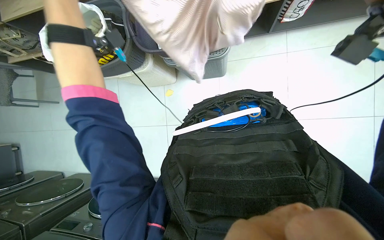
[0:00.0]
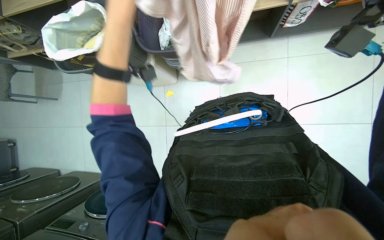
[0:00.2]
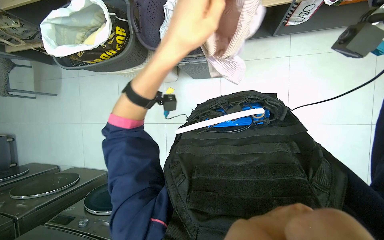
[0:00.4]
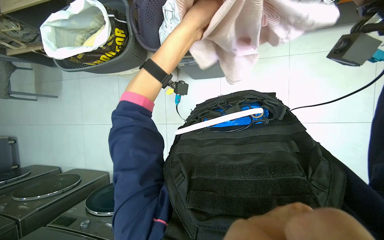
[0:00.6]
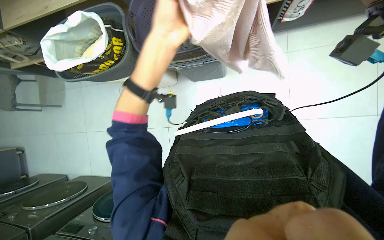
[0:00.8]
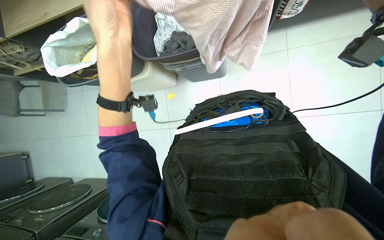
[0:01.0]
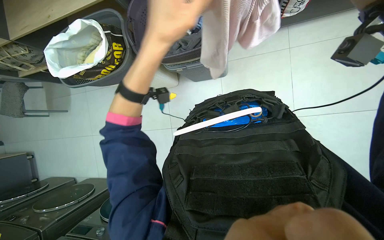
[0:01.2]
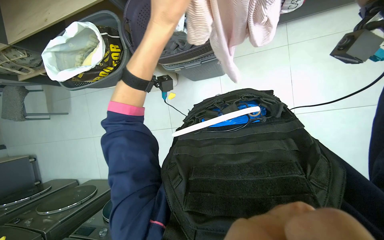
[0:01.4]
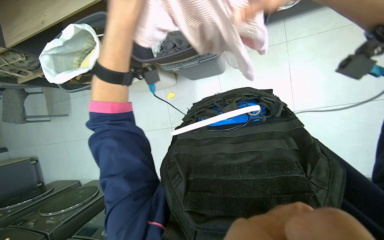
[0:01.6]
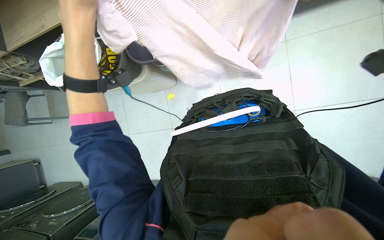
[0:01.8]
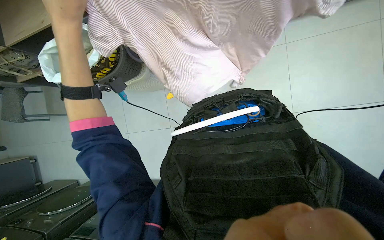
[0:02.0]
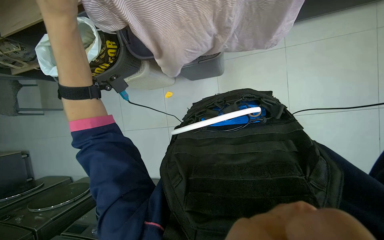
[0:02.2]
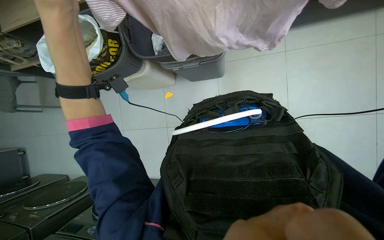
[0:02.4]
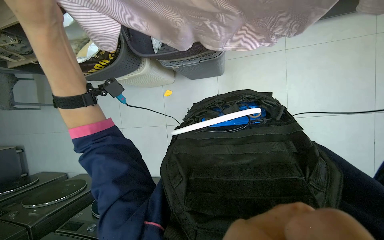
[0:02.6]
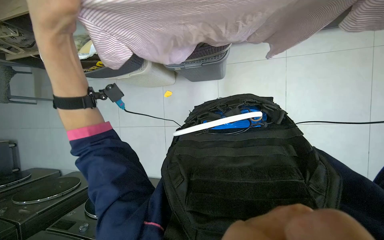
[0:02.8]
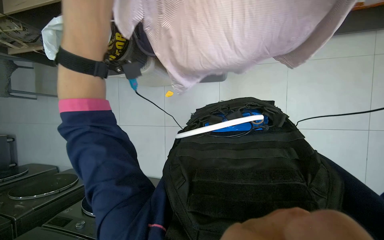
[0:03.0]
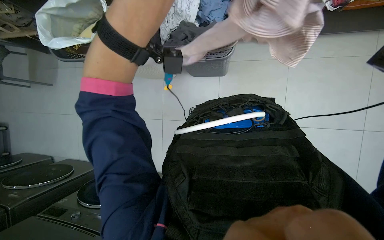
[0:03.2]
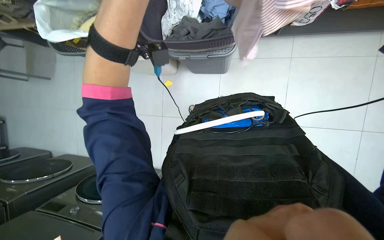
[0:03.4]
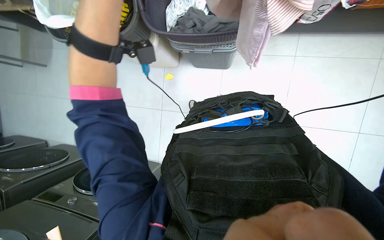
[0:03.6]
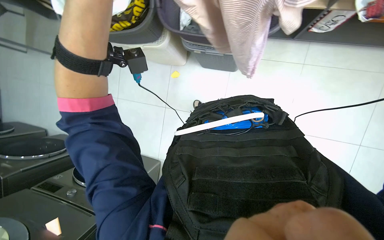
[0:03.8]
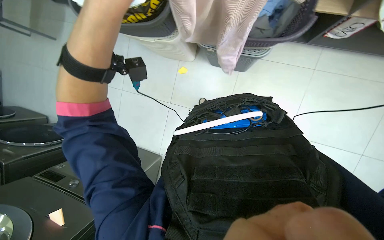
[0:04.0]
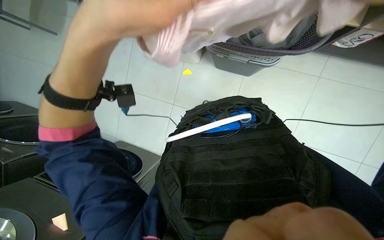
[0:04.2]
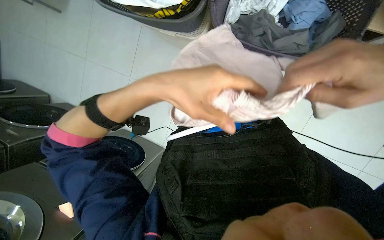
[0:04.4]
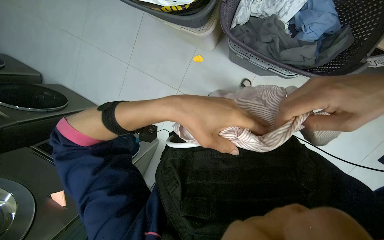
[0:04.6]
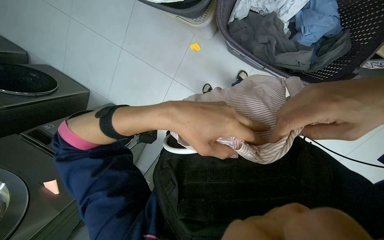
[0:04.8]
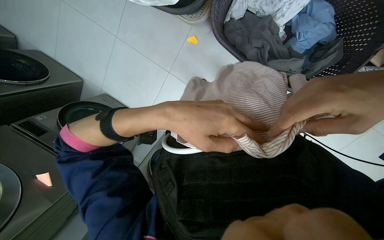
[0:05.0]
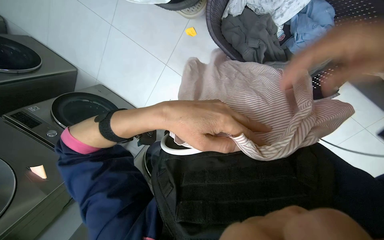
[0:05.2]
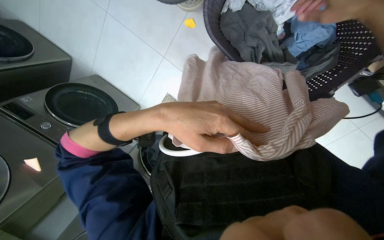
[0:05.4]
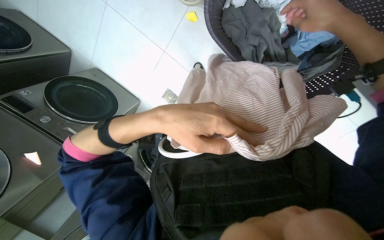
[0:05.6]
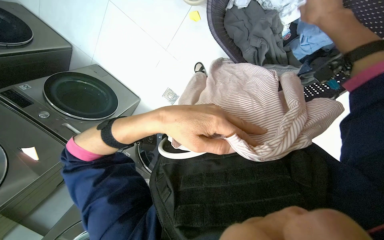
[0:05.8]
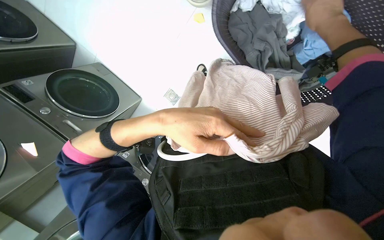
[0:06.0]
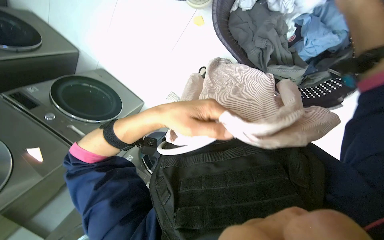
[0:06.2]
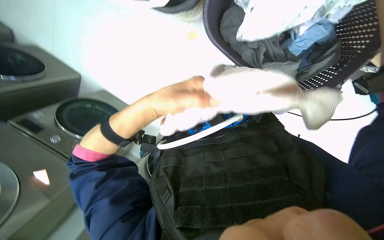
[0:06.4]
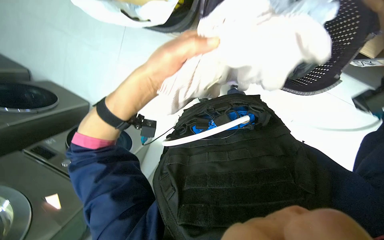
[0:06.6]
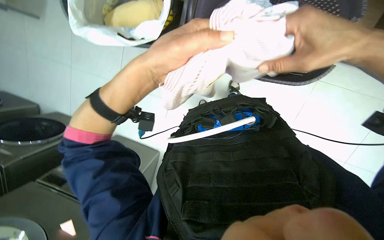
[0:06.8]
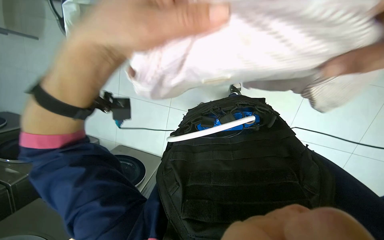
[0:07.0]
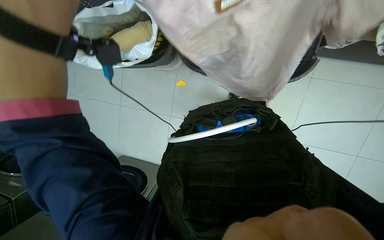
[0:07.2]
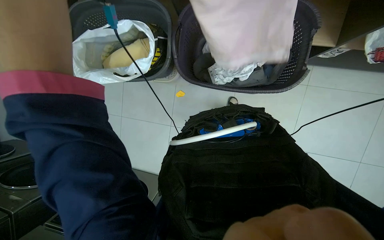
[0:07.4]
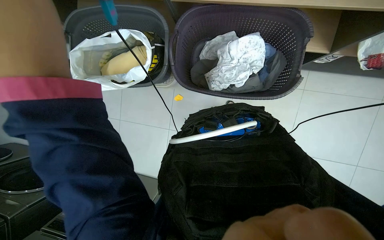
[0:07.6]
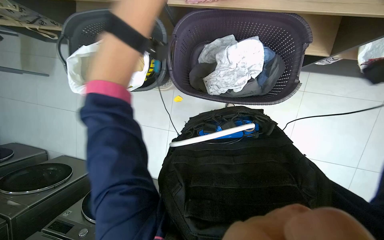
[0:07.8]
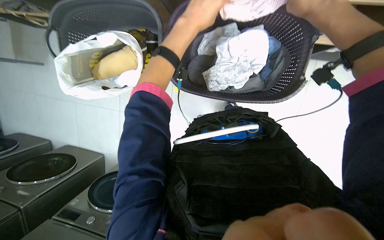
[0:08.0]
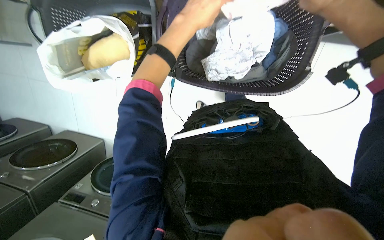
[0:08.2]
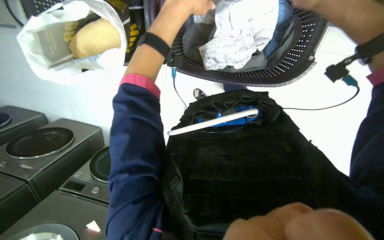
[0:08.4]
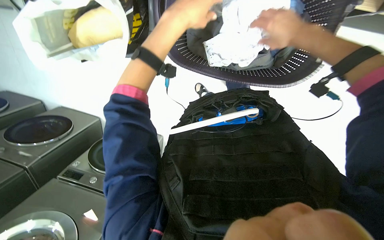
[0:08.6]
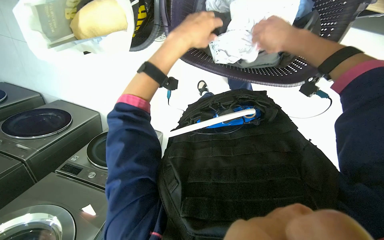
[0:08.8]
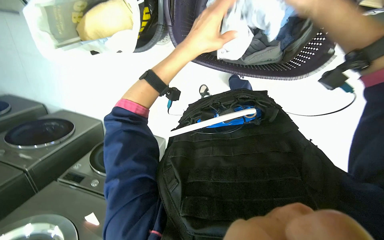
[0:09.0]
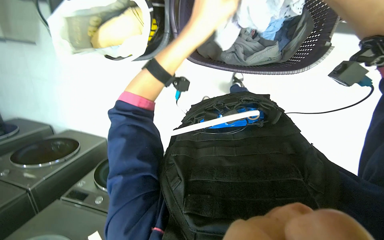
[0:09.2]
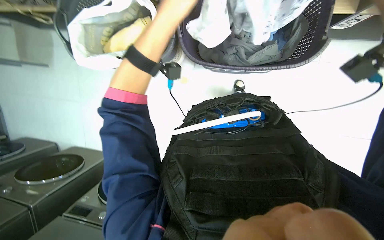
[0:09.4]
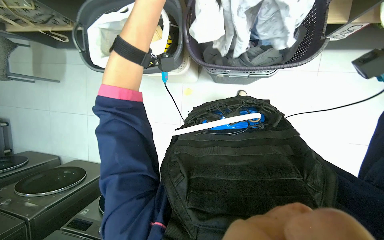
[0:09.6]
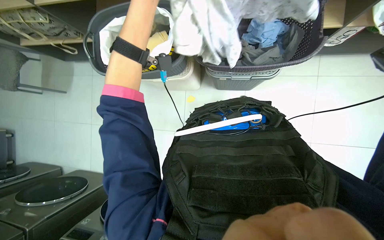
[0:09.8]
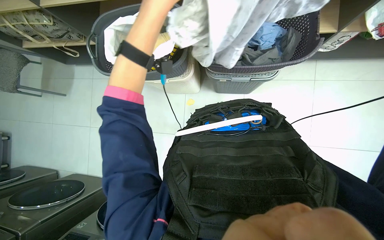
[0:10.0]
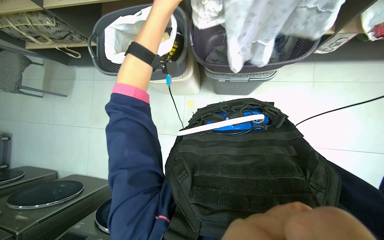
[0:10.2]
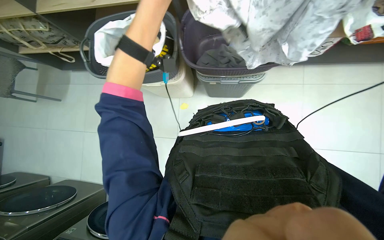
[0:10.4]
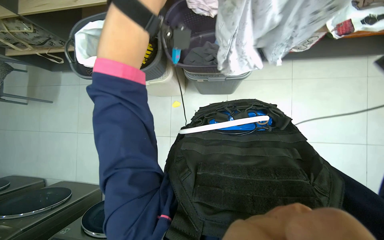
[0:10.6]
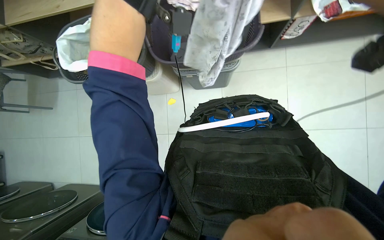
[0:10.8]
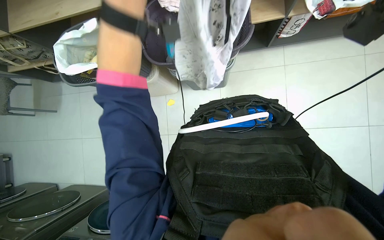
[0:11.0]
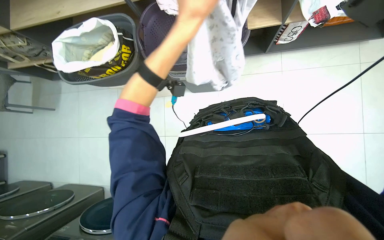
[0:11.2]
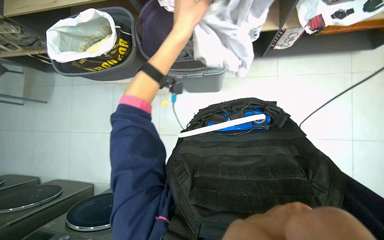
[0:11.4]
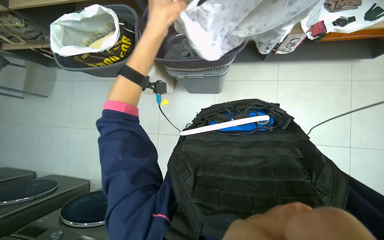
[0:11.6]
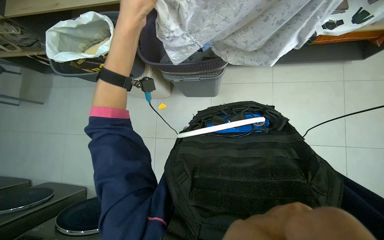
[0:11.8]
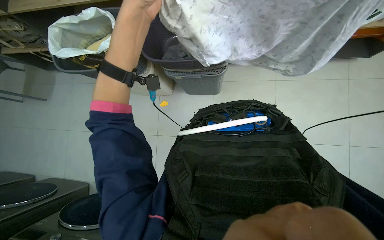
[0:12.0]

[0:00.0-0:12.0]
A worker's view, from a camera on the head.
Job: managing laundry.
The whole recording: Folding and sorting laundry items. The worker folds various laundry items and places them into baskets or bags.
0:03.0 to 0:04.4: The wearer looks about 10 degrees further downward.
0:04.4 to 0:06.0: The view tilts roughly 20 degrees downward.
0:06.0 to 0:07.6: The view tips upward by about 30 degrees. The scene rotates counterclockwise by about 25 degrees.
0:07.6 to 0:09.0: The view tips downward by roughly 15 degrees.
0:09.0 to 0:10.4: The view tilts approximately 30 degrees upward. The left hand heads to the left, covering approximately 10 cm.

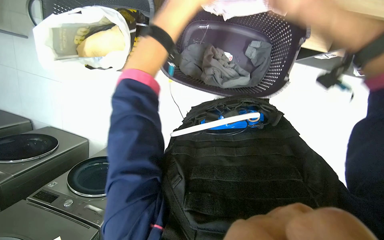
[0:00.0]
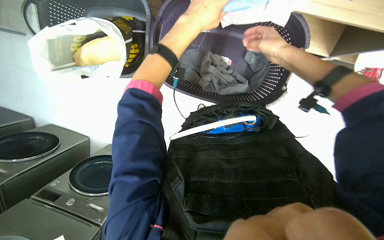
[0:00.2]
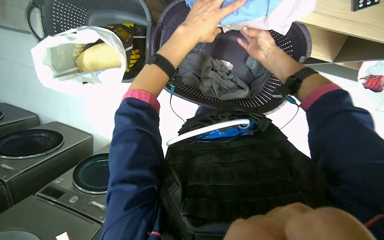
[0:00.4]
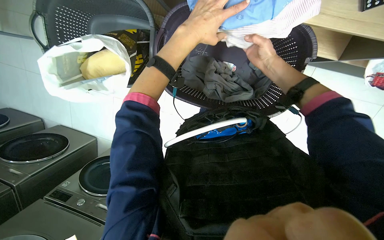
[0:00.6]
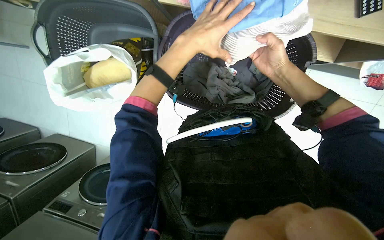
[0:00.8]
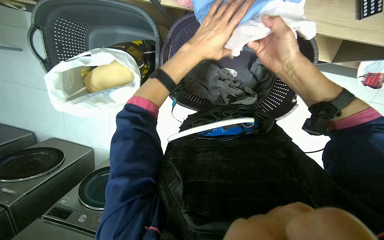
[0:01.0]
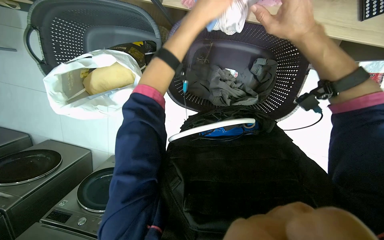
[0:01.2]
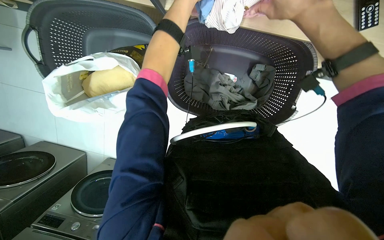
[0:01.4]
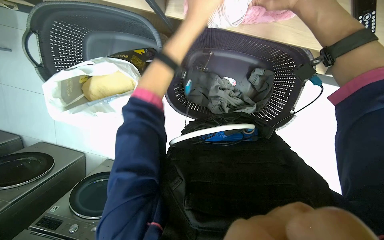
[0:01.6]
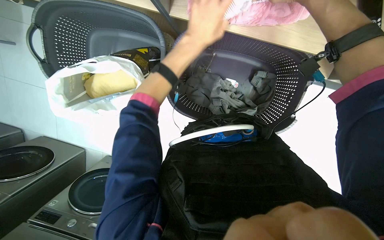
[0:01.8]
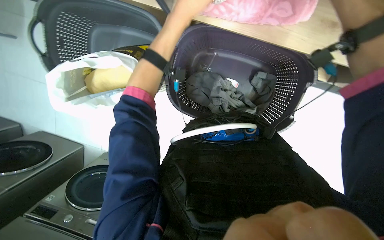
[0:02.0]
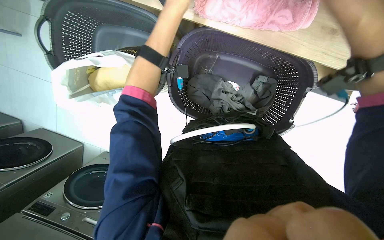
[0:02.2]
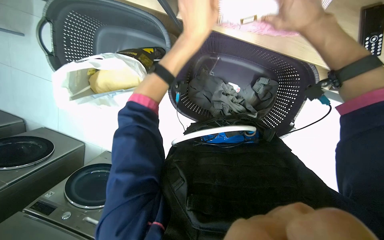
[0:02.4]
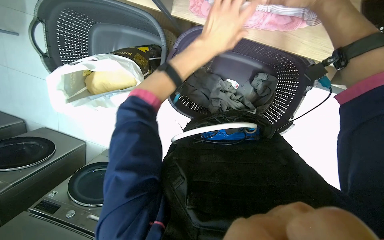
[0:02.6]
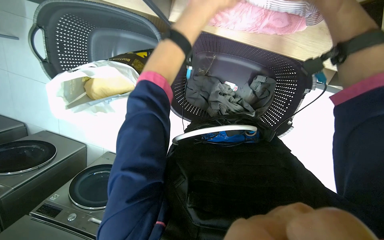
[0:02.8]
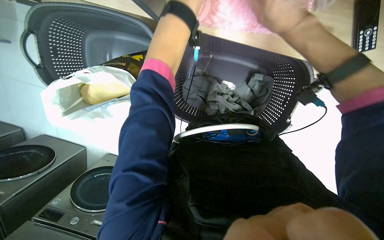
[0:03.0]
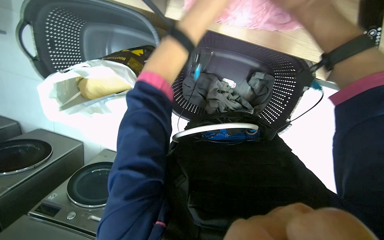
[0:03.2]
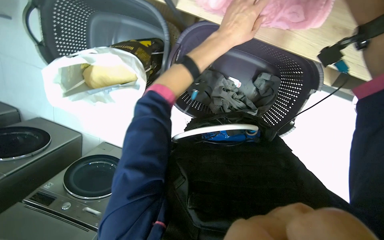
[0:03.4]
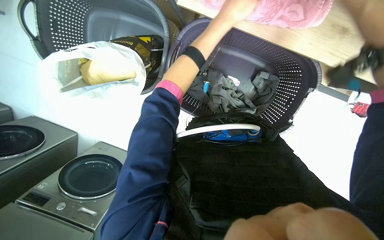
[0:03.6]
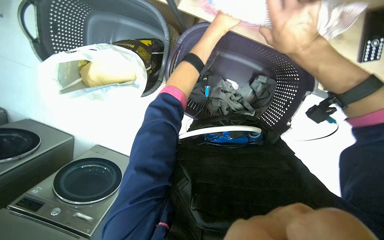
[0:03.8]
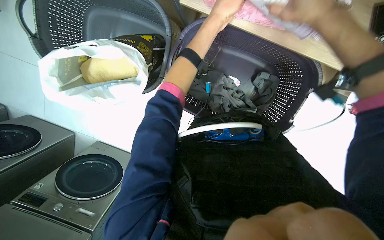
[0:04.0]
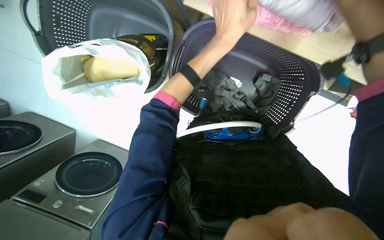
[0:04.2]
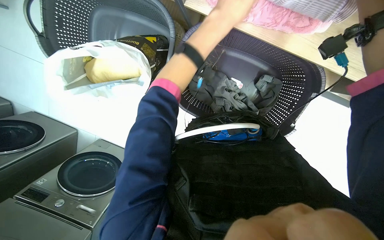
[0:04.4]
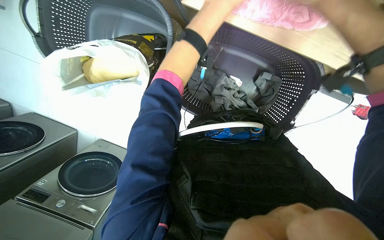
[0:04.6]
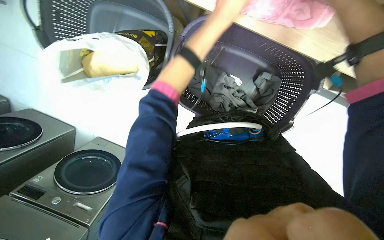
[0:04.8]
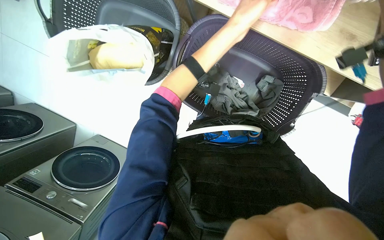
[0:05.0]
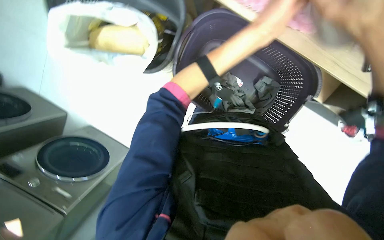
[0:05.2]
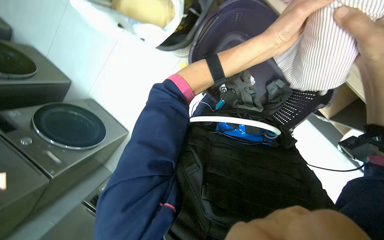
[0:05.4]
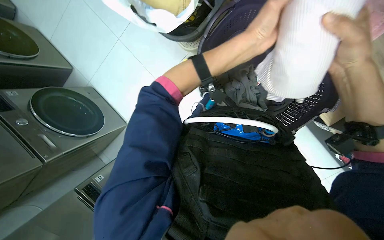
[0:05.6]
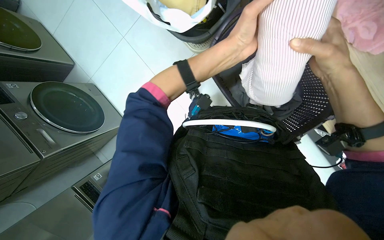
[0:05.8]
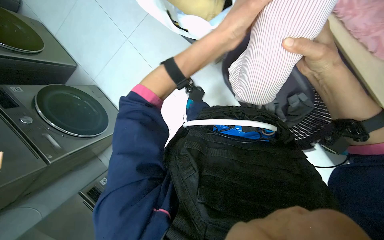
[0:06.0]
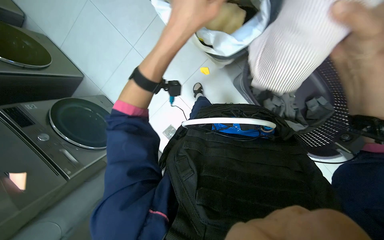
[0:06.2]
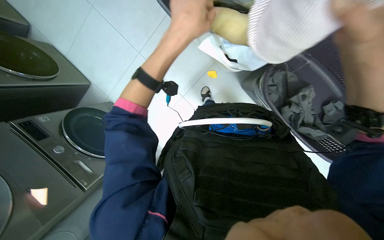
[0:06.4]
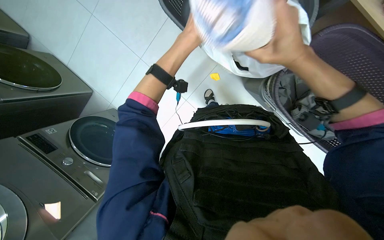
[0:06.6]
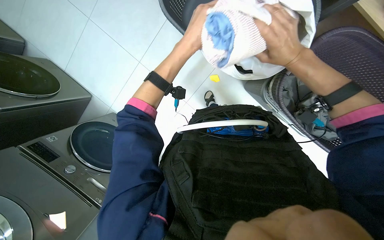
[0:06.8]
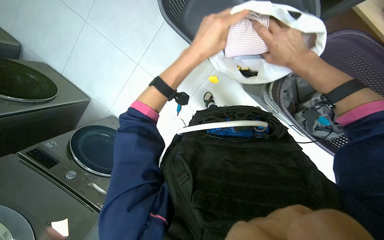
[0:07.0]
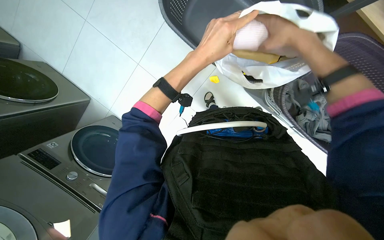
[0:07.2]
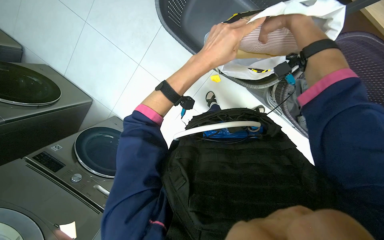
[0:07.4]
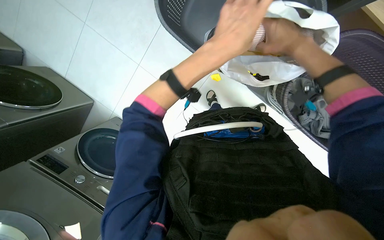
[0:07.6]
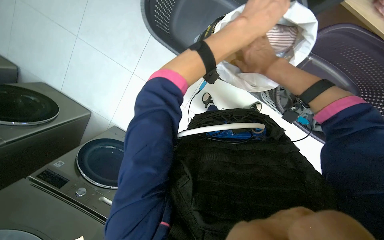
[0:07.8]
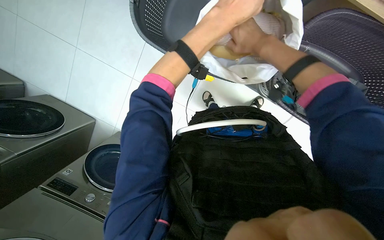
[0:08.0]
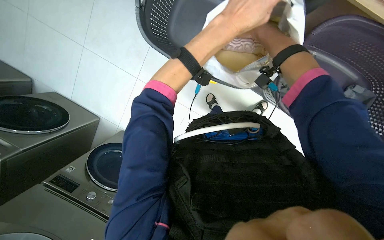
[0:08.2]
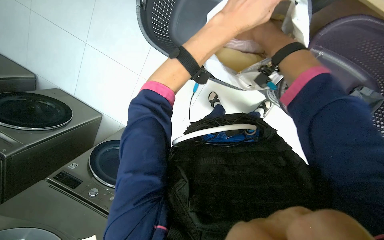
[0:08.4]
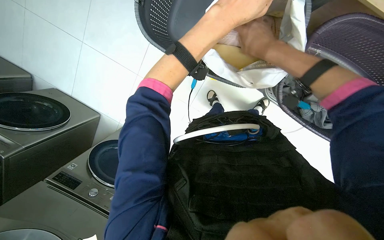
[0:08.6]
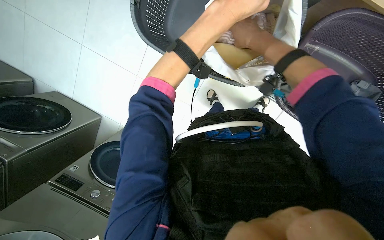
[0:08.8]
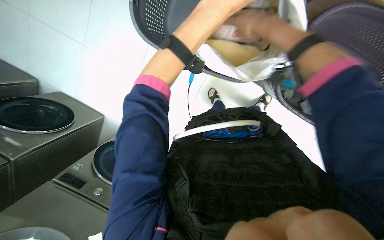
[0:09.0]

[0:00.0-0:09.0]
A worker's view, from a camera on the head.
Job: managing laundry.
The whole recording: Folding and sorting laundry items. The worker folds various laundry items and places them into baskets or bags.
0:00.0 to 0:01.6: The right hand travels nearer to the camera and to the left by some 15 cm.
0:01.6 to 0:03.0: The left hand swings up and down the picture, approximately 25 cm each way, with 3 reversals. Meanwhile the right hand moves nearer and farther over about 15 cm, changing direction 2 times.
0:03.0 to 0:04.4: The left hand moves up and down the picture over approximately 25 cm, changing direction 2 times.
0:04.4 to 0:06.0: The scene rotates clockwise by roughly 25 degrees. The left hand travels down the picture by some 20 cm.
0:06.0 to 0:07.6: The right hand moves up the picture, roughly 20 cm.
